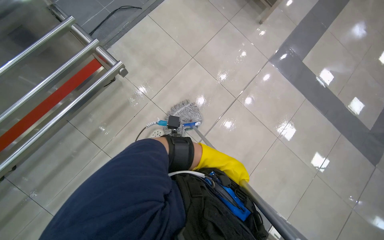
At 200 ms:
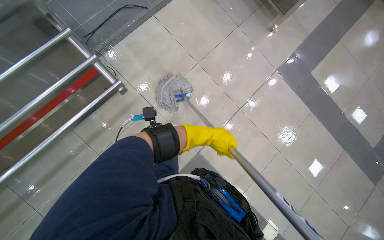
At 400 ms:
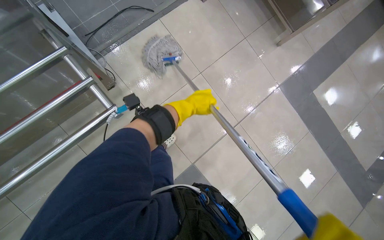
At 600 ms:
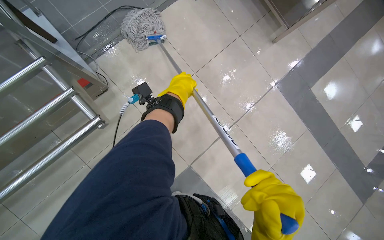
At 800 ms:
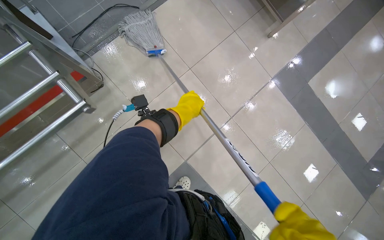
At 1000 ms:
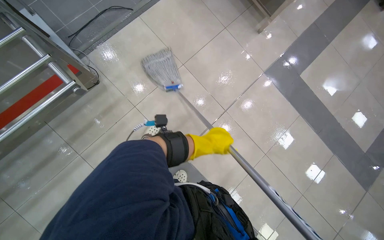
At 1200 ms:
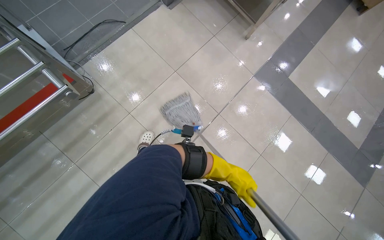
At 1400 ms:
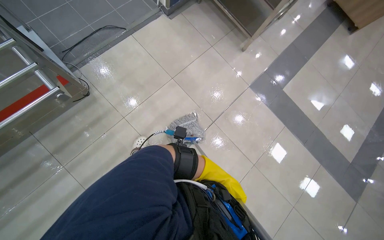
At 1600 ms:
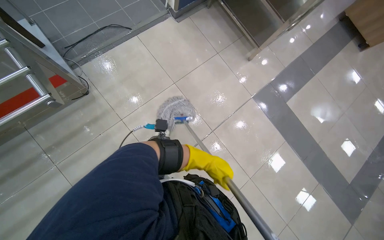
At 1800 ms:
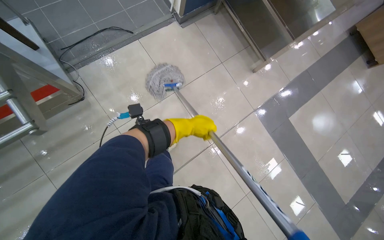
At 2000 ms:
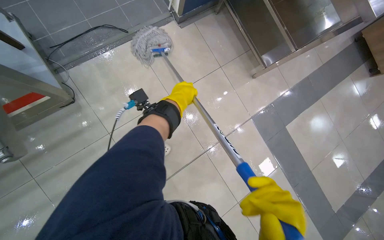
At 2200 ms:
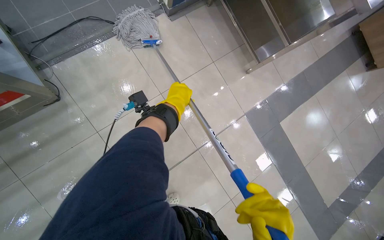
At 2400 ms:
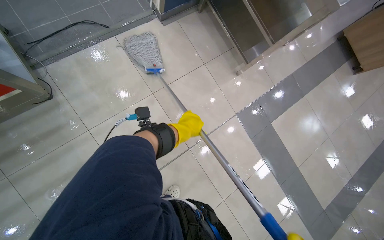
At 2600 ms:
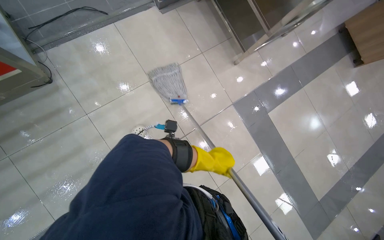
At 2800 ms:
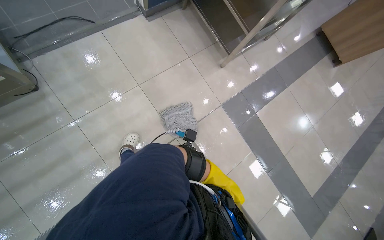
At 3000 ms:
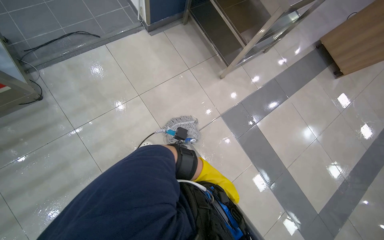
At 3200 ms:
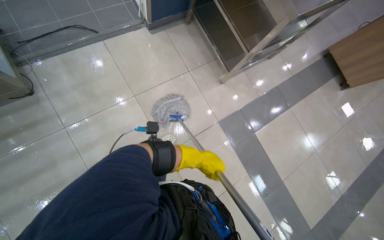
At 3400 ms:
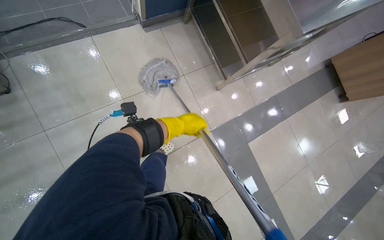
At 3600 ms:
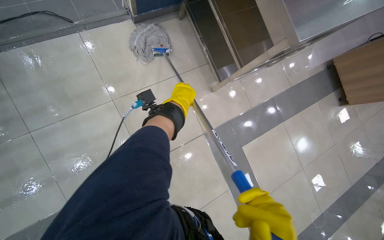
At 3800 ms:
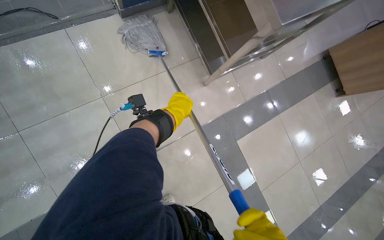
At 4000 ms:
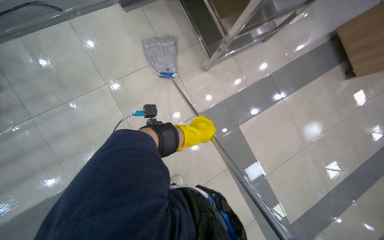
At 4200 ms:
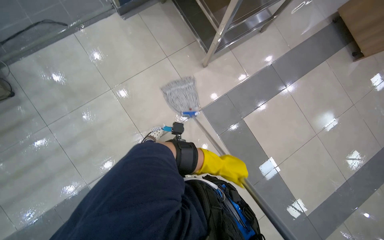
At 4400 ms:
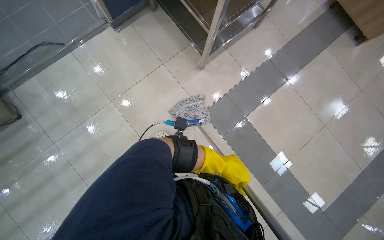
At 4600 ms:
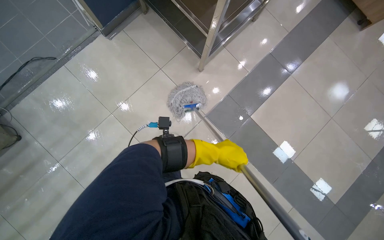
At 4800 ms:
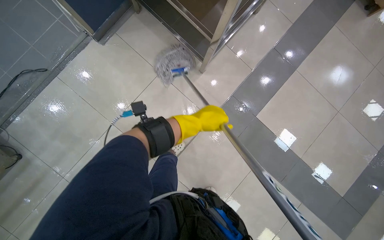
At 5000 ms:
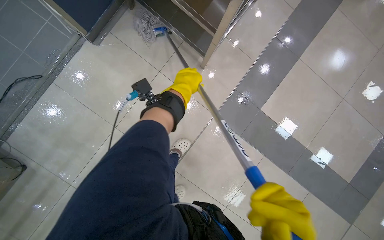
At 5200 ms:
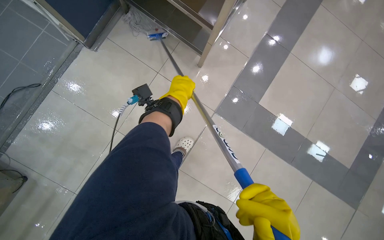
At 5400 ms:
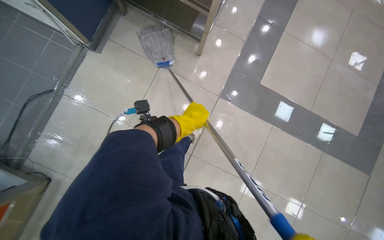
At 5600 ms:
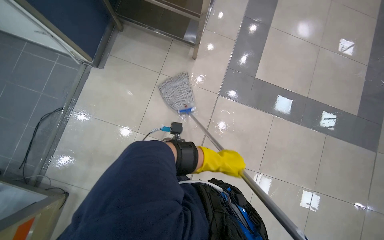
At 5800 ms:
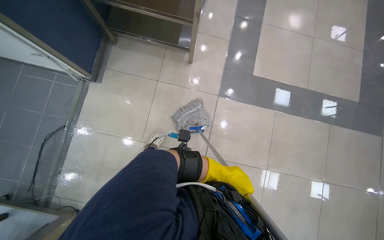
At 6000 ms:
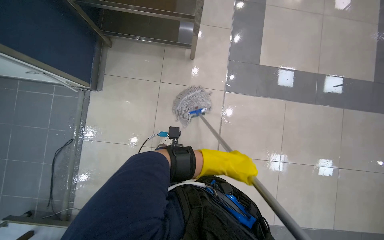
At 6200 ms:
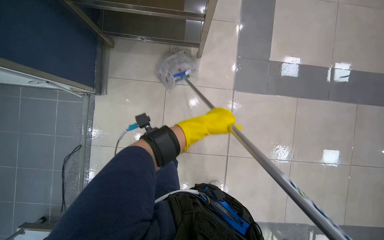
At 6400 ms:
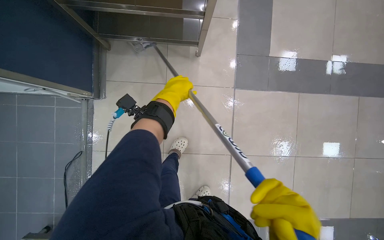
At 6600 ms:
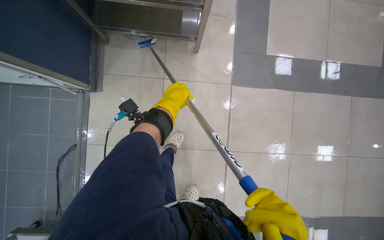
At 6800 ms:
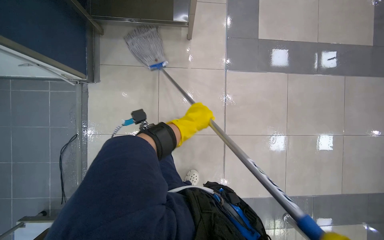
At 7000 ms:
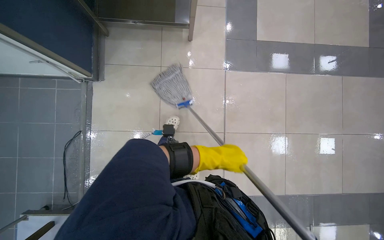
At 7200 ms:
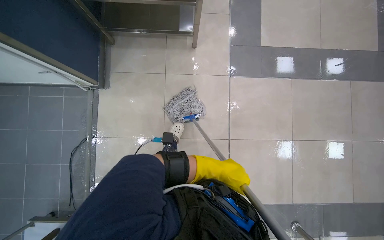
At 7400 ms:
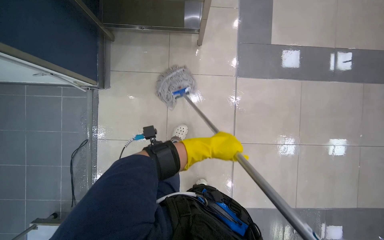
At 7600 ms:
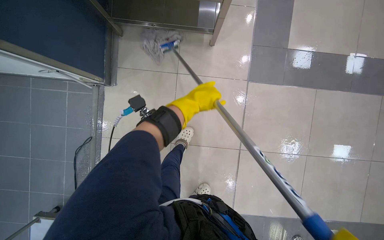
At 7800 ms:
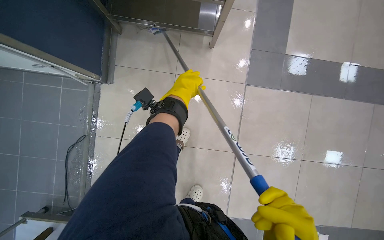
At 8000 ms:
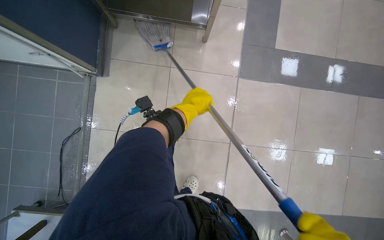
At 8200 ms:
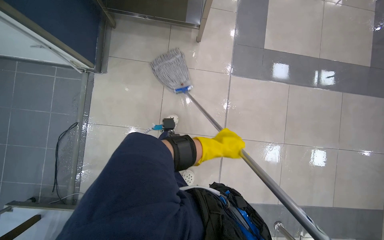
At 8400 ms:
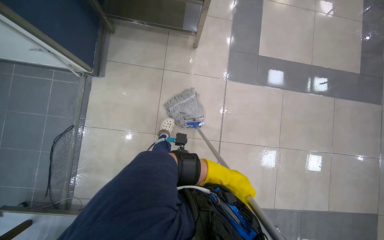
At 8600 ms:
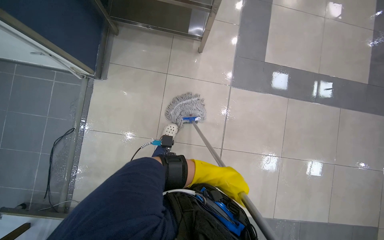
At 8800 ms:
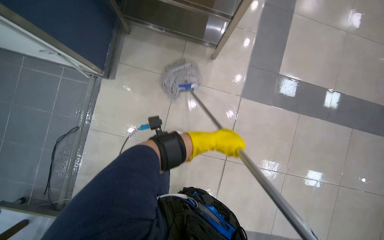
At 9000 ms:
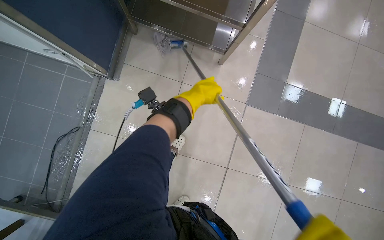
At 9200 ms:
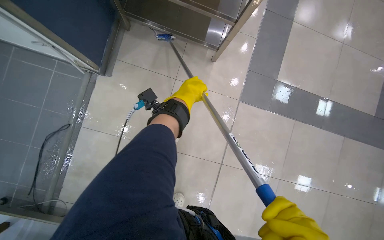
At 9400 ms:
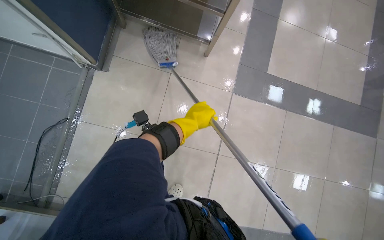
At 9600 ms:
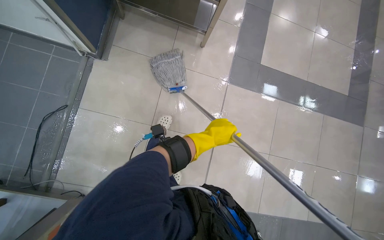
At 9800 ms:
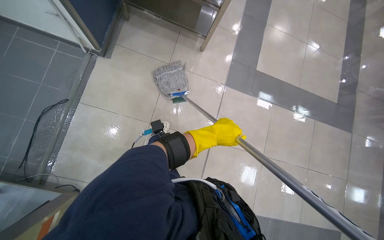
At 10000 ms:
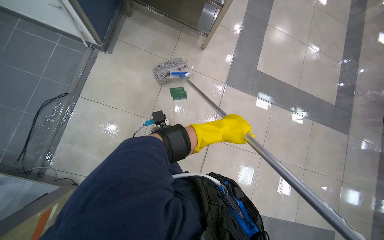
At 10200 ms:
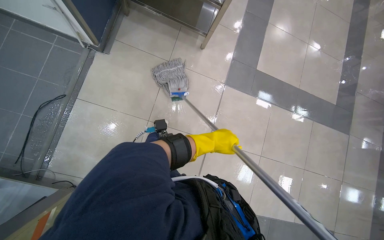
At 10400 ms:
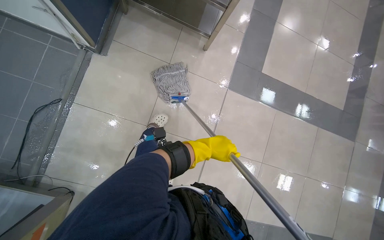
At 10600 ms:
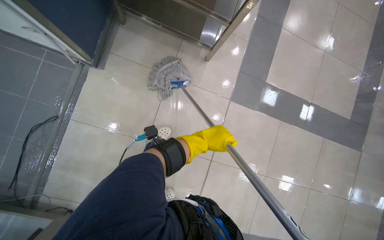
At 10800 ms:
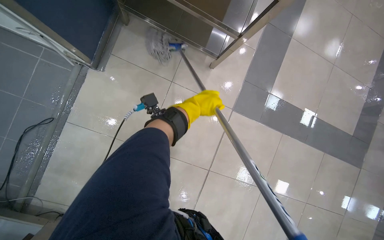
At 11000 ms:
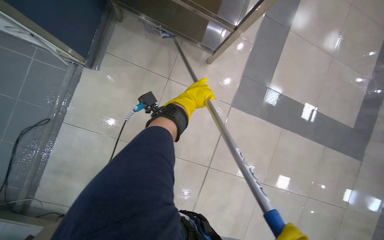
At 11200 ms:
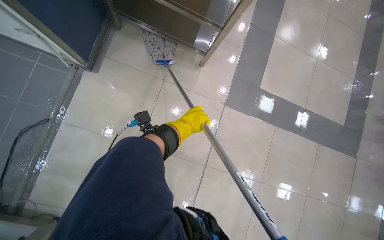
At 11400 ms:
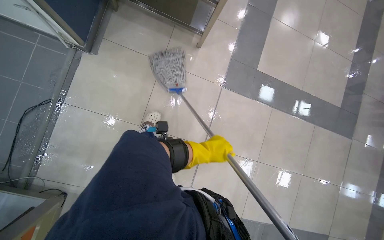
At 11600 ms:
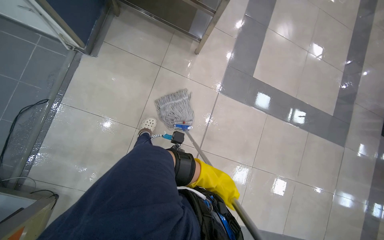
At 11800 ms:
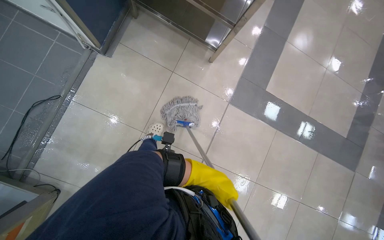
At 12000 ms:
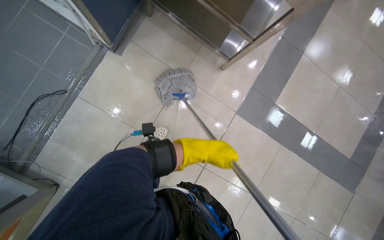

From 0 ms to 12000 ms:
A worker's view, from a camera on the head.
Job: mopping floor.
The whole recording: Mopping cafeteria floor. The worker mops the tiled floor of the cafeteria with a string mop.
From 0 ms to 1600 ms: The right hand goes up and down the picture, some 40 cm each way, reversing 2 times.
From 1600 ms to 3000 ms: The right hand goes up the picture and returns, approximately 50 cm each way.
From 3000 ms to 4400 ms: The wearer moves to the right, roughly 50 cm.
From 4400 ms to 6000 ms: The scene turns approximately 45 degrees counterclockwise in the picture.
From 6000 ms to 7600 ms: The right hand goes up and down the picture, approximately 30 cm each way, reversing 2 times.
From 7600 ms to 9000 ms: The right hand swings up and down the picture, some 35 cm each way, with 2 reversals.
From 9000 ms to 10400 ms: The right hand shifts roughly 50 cm down the picture.
From 10400 ms to 12000 ms: The right hand moves up and down the picture over approximately 35 cm, changing direction 2 times.

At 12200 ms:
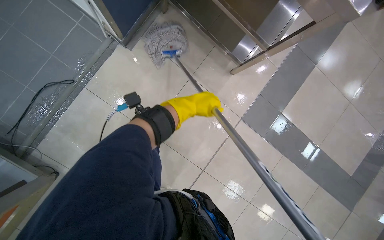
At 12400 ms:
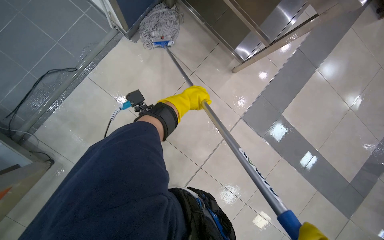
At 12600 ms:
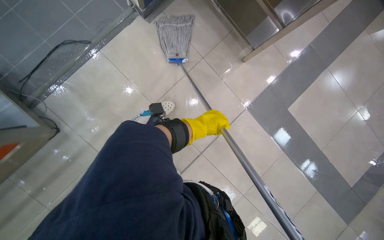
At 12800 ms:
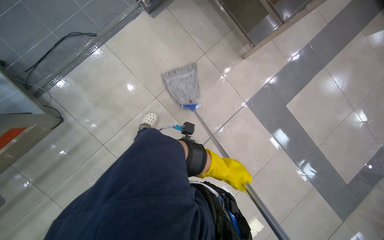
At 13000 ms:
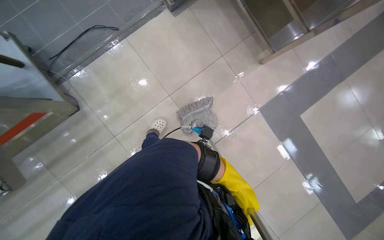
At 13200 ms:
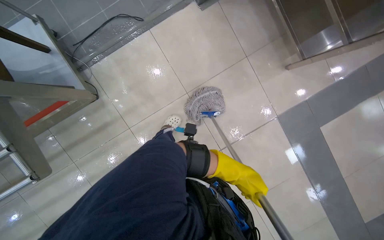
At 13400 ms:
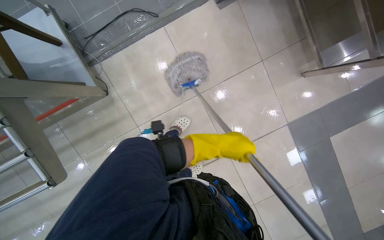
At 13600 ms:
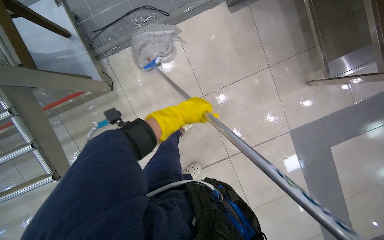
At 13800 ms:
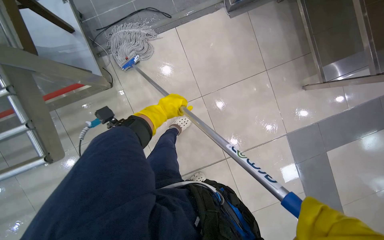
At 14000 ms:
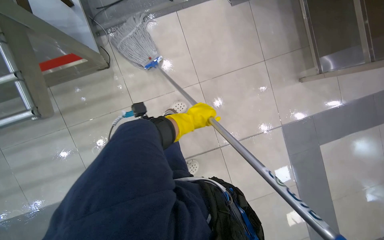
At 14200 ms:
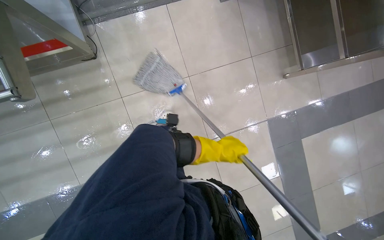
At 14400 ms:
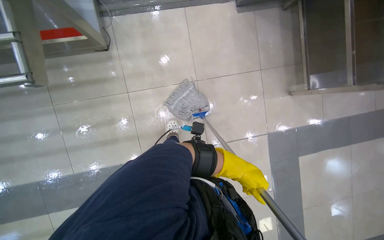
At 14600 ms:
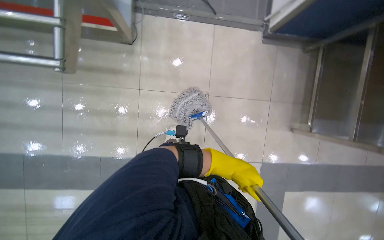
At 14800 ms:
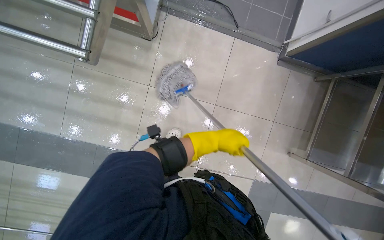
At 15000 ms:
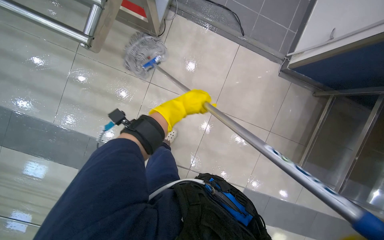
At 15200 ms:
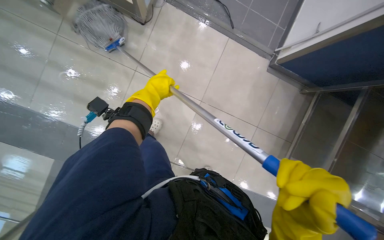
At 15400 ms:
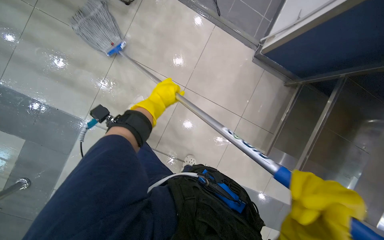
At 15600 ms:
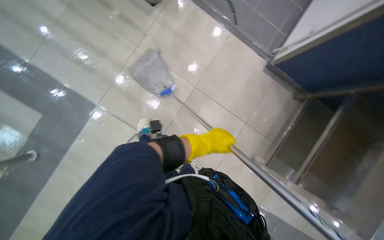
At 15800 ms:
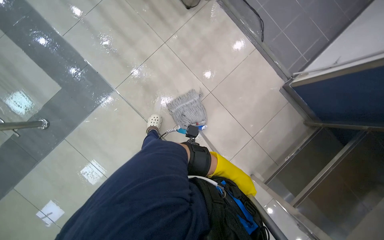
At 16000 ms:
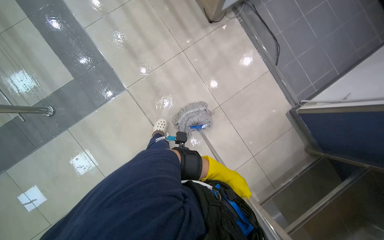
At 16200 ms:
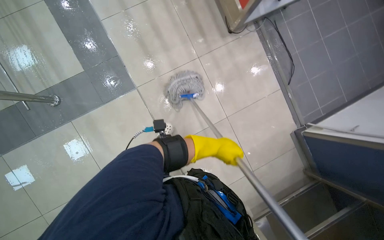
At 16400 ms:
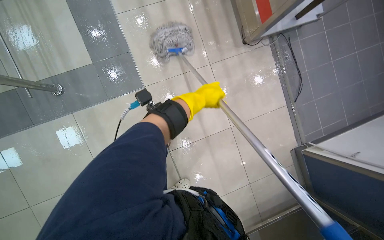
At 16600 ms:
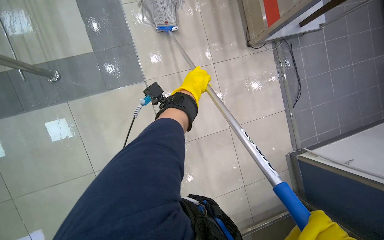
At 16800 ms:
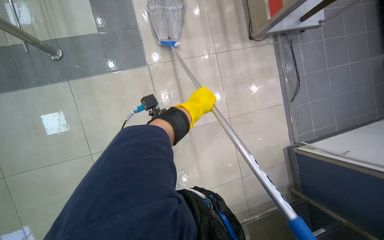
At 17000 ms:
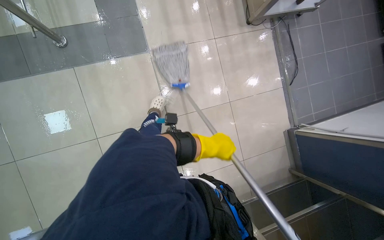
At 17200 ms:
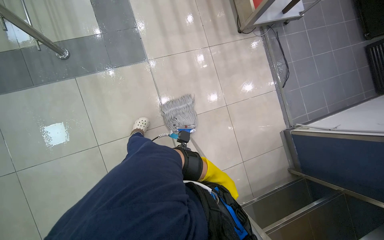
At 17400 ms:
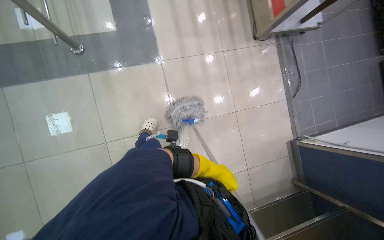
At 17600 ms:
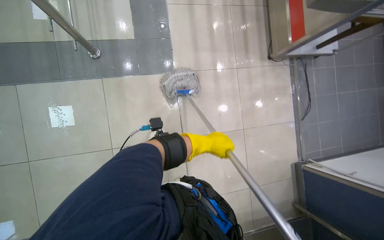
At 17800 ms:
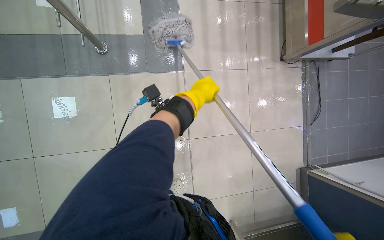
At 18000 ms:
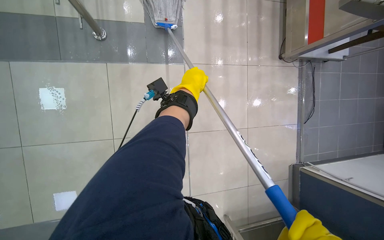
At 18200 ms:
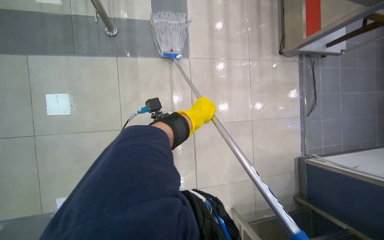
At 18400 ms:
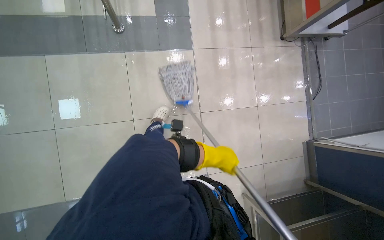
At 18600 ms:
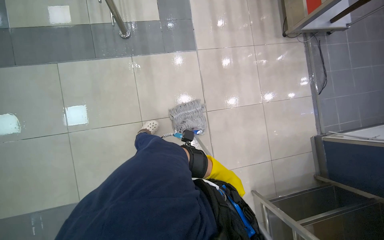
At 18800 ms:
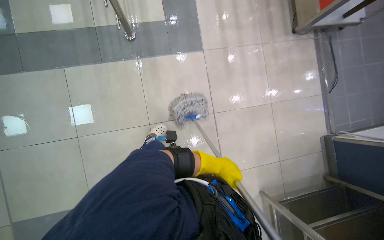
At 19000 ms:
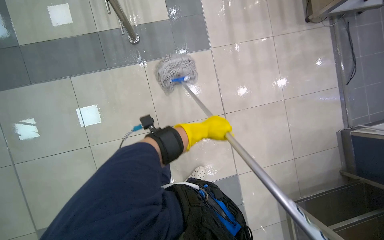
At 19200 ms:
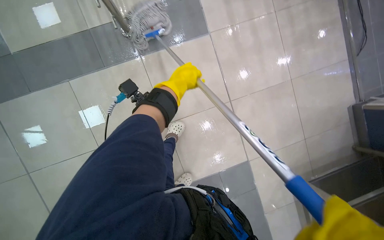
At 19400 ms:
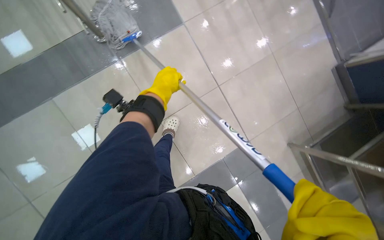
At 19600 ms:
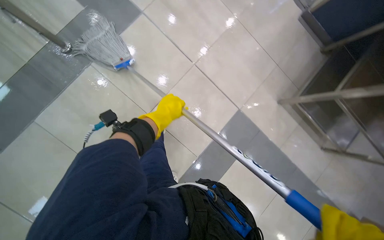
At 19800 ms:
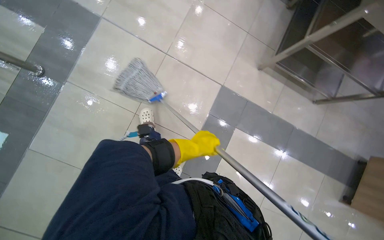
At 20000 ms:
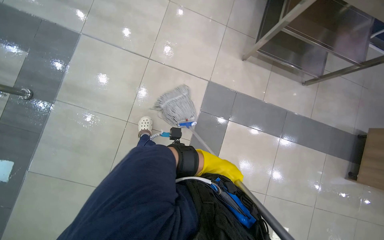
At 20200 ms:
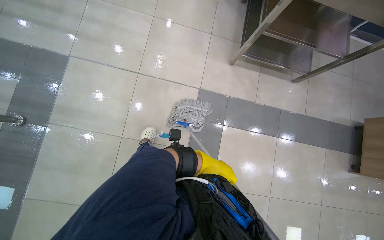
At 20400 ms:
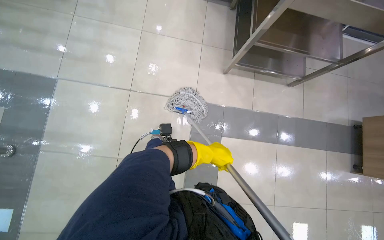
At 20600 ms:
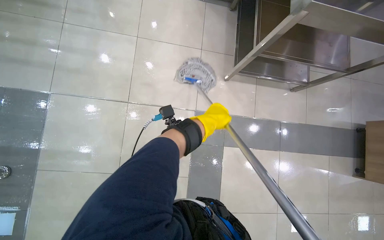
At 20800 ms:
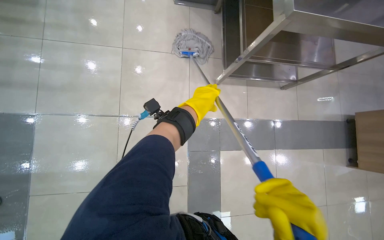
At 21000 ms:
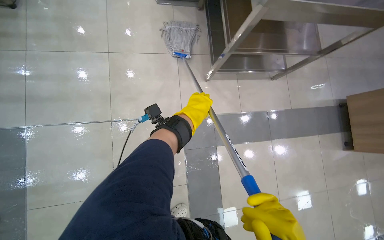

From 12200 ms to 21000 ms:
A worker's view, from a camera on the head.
Job: mopping floor.
The whole recording: Mopping cafeteria floor. The worker mops the tiled floor of the cafeteria with a string mop.
From 12200 ms to 13600 ms: The scene turns about 30 degrees clockwise in the picture. The right hand travels down the picture and back again, some 50 cm each way.
From 13600 ms to 15200 ms: Everything in view rotates about 45 degrees clockwise.
From 18000 ms to 19600 ms: The scene rotates counterclockwise by approximately 45 degrees.
From 19600 ms to 21000 ms: The camera is carried roughly 40 cm. Everything in view rotates about 45 degrees counterclockwise.
